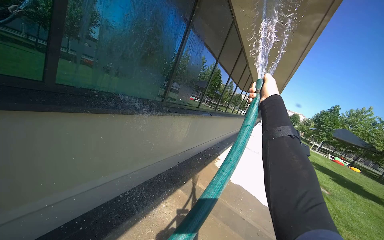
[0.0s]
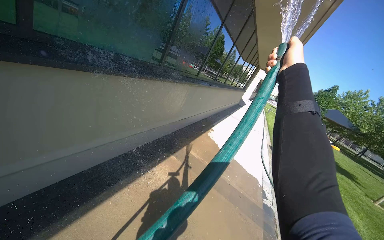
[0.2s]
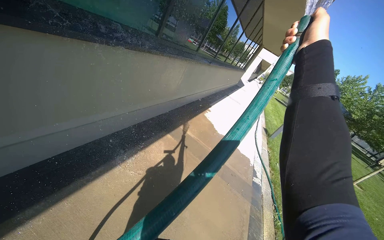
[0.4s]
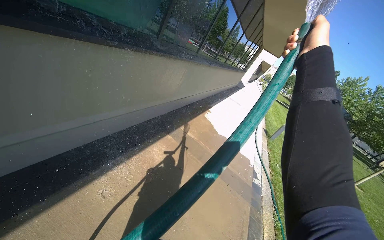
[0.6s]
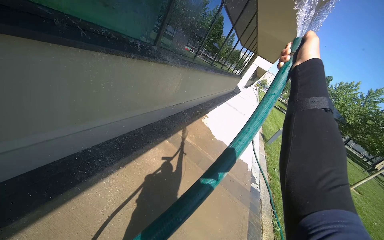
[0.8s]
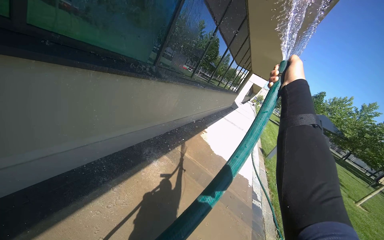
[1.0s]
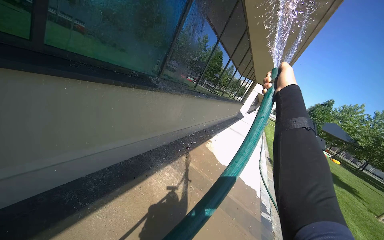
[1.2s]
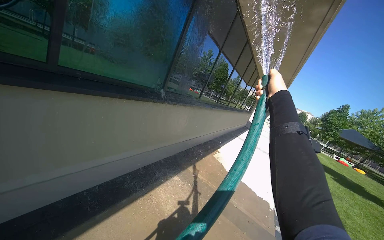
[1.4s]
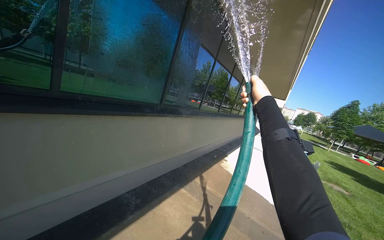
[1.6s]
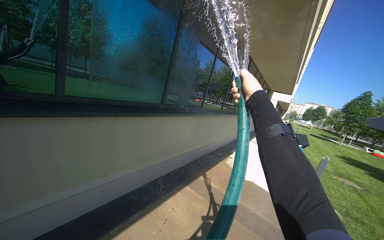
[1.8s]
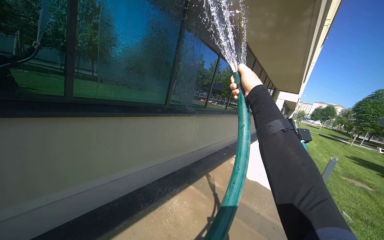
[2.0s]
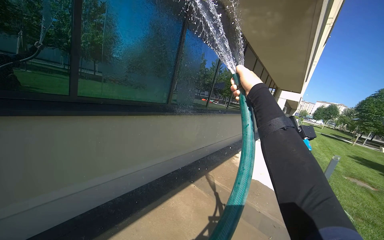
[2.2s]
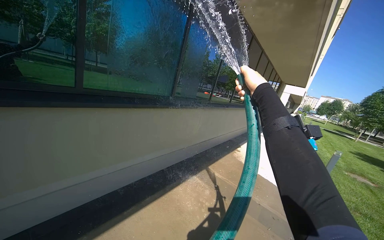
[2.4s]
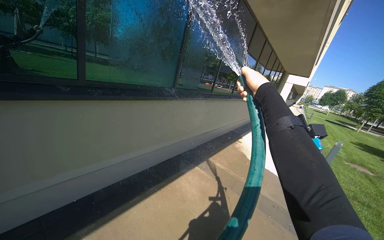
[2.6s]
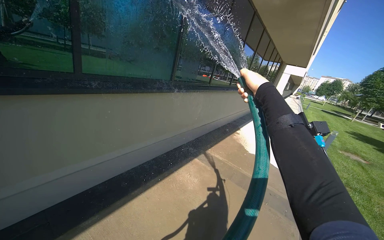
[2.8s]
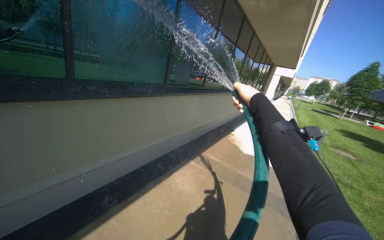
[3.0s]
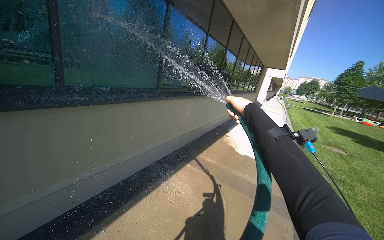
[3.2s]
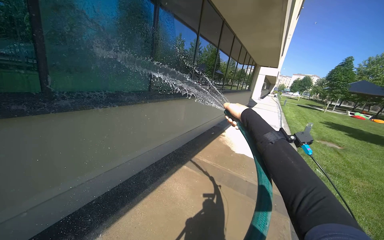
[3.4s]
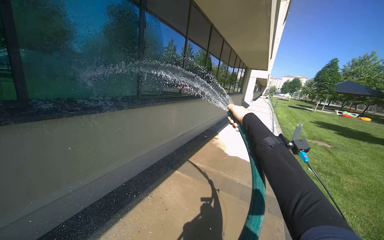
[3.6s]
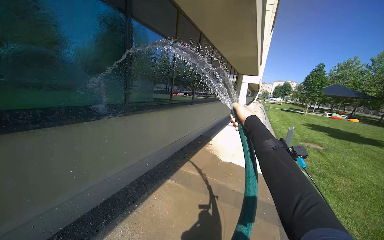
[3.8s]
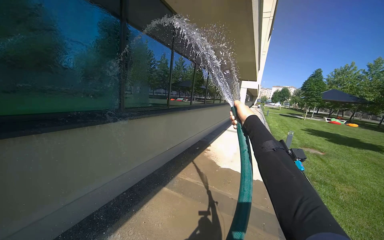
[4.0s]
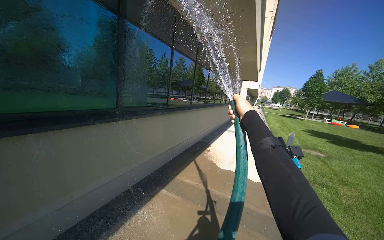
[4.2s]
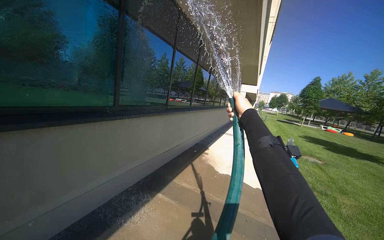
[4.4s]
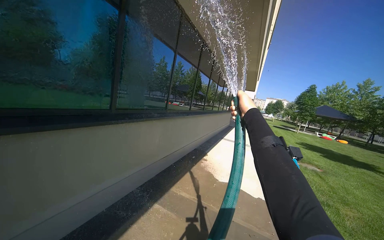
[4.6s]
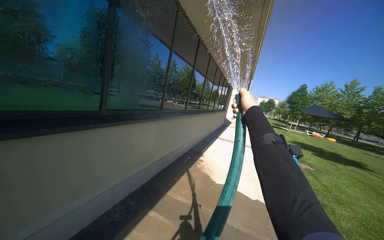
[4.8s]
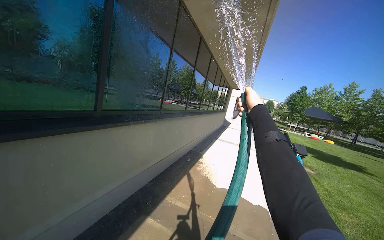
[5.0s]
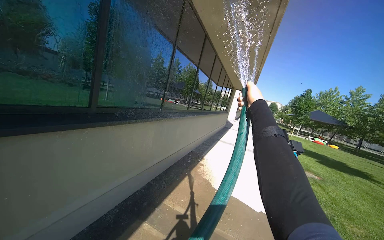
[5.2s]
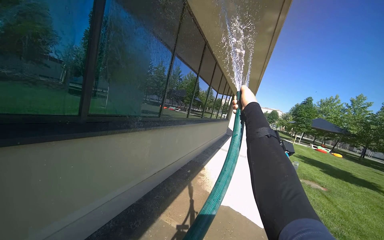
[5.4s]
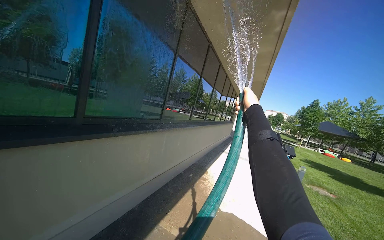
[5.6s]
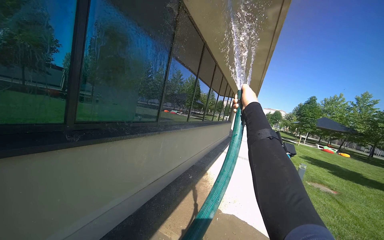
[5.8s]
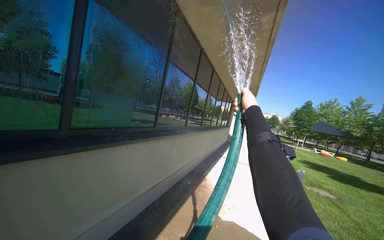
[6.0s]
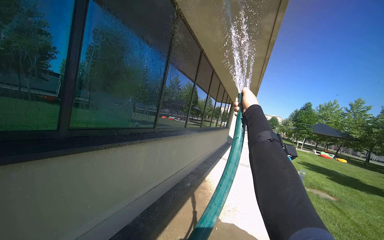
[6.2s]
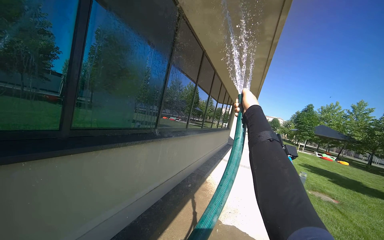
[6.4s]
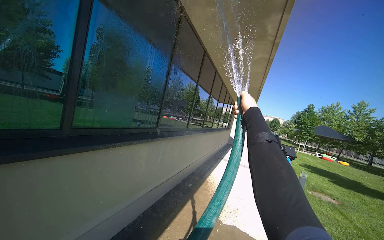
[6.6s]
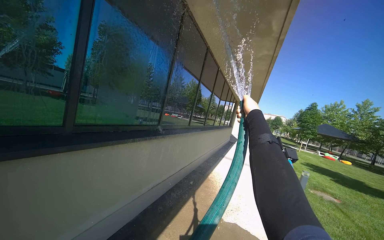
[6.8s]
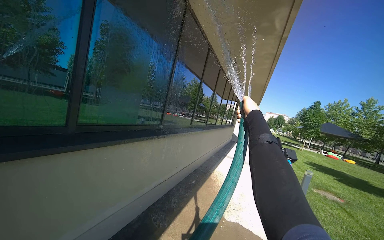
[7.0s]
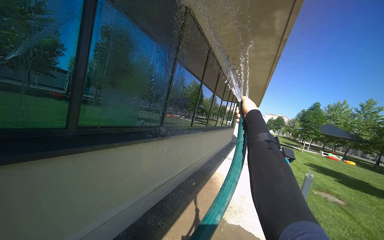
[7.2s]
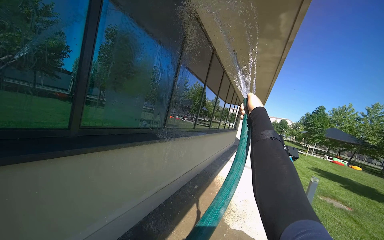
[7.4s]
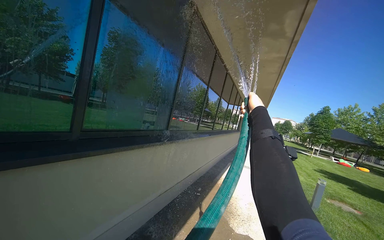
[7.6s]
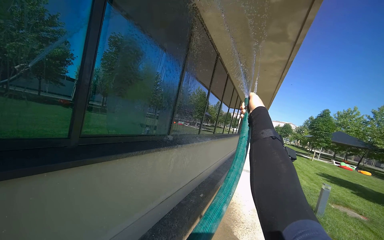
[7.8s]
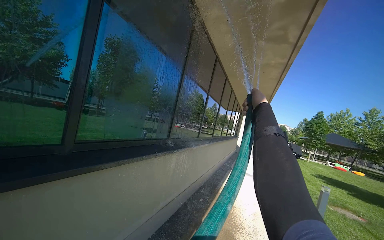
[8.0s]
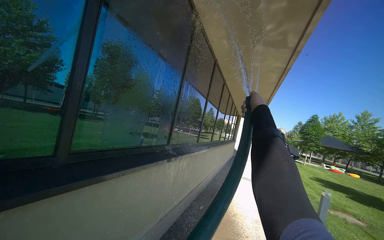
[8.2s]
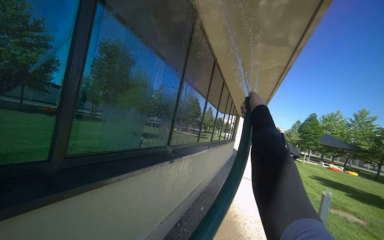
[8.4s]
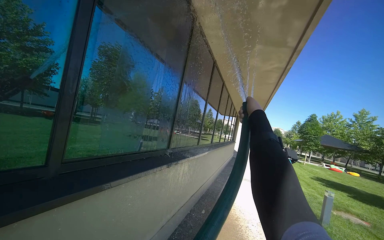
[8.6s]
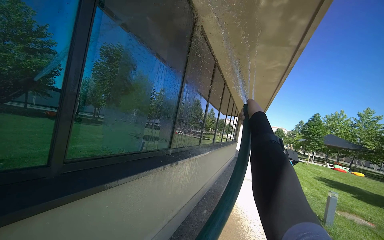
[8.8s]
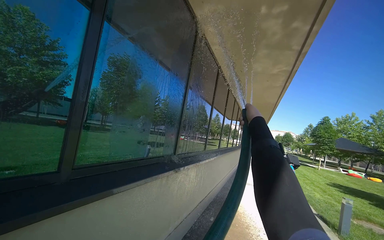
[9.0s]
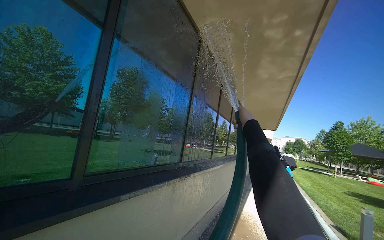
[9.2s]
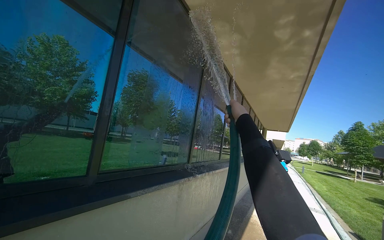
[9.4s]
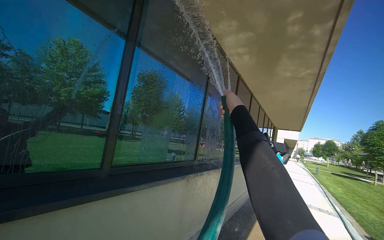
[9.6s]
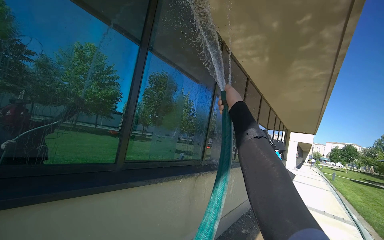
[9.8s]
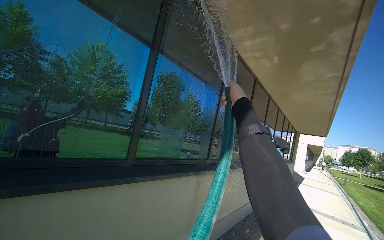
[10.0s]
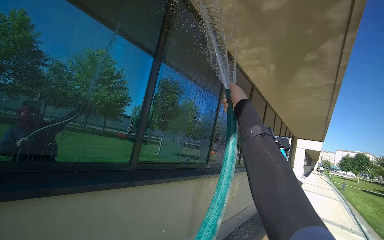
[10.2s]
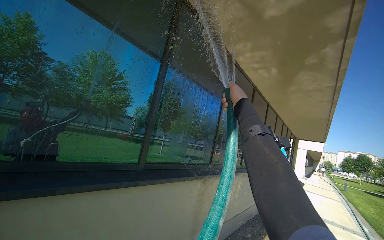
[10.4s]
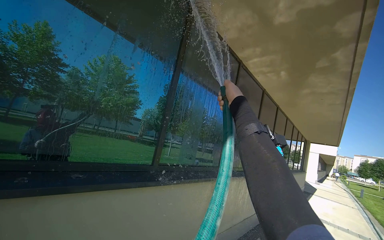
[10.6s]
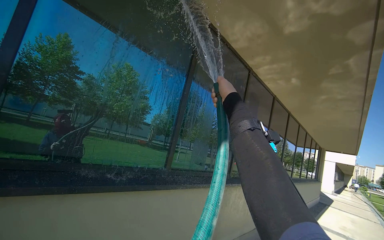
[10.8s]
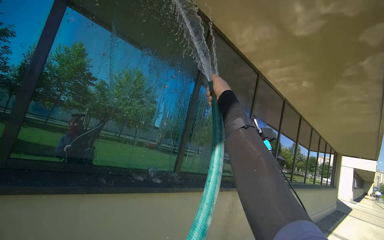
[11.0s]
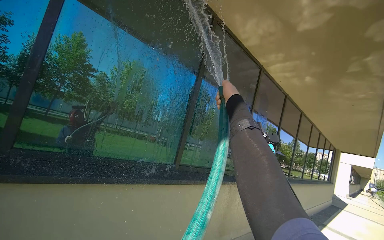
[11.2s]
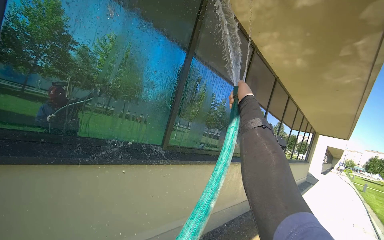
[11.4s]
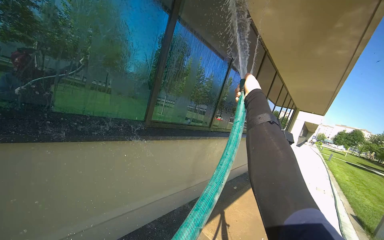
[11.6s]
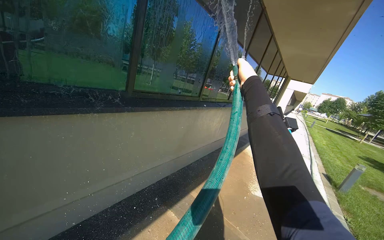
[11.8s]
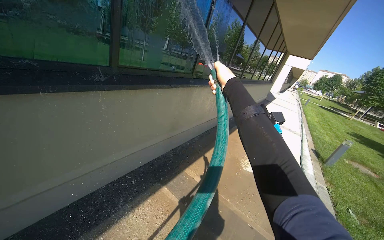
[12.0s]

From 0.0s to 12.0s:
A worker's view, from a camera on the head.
Job: cleaning windows.
The whole recording: Rinsing building windows. The worker rinses the building windows with a water hose.
From 3.0s to 4.4s: The camera is carried some 40 cm.
From 4.4s to 6.0s: The camera is carried about 80 cm.
From 9.0s to 10.4s: The camera travels some 40 cm. The camera is aimed approximately 15 degrees further to the left.
From 10.4s to 12.0s: The view tilts some 35 degrees downward.

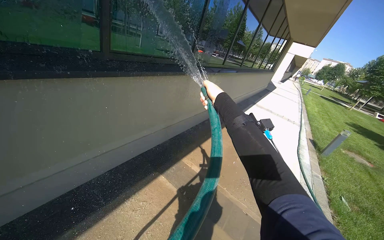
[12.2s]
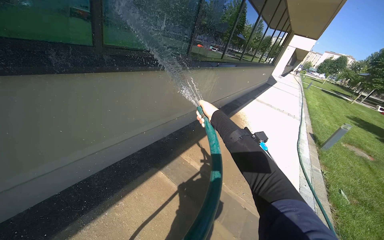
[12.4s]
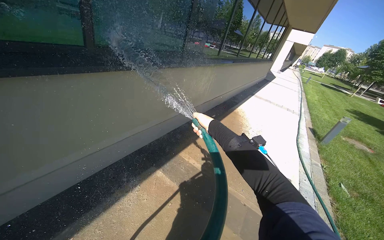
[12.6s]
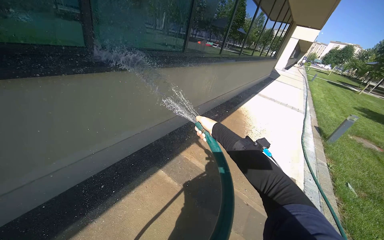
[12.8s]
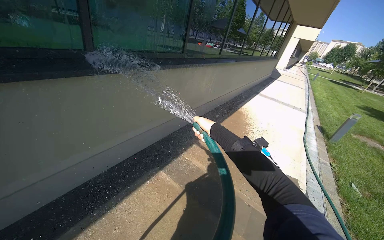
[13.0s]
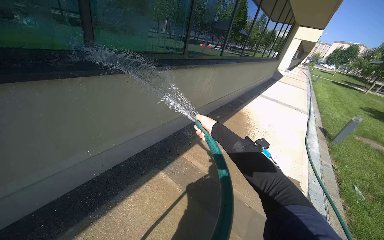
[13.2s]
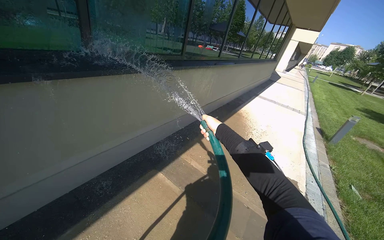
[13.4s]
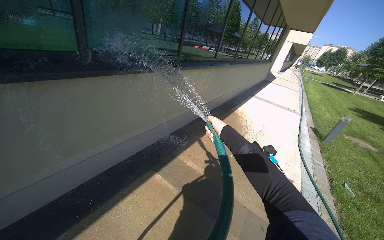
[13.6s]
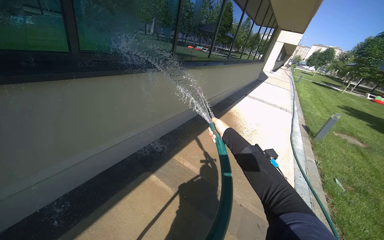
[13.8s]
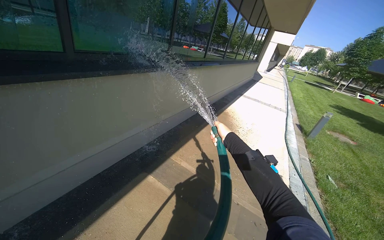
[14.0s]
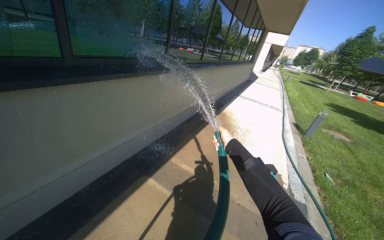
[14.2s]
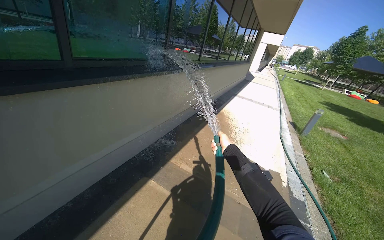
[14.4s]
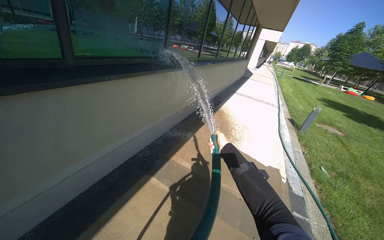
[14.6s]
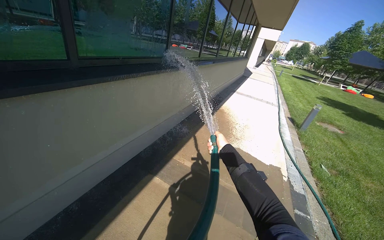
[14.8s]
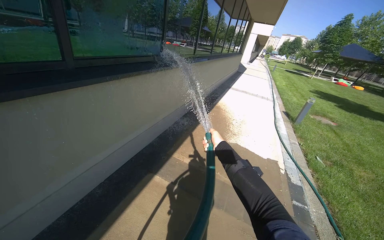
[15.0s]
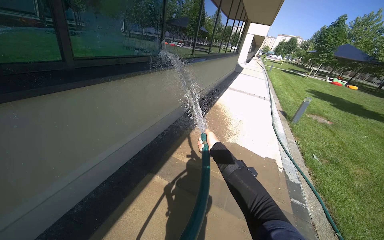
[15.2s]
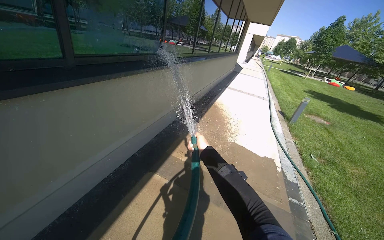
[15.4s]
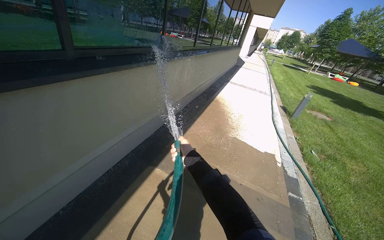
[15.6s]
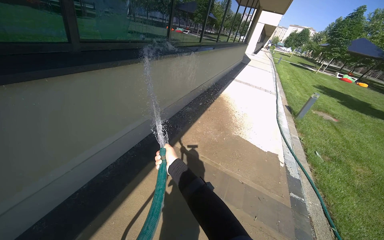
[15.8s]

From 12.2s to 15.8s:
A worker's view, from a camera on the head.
Job: cleaning windows.
The whole recording: Rinsing building windows. The worker rinses the building windows with a water hose.
From 12.2s to 14.0s: The right hand is displaced down the picture by roughly 15 cm.
From 14.0s to 15.8s: The right hand is displaced to the left and down the picture by about 40 cm.

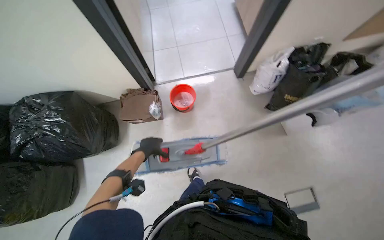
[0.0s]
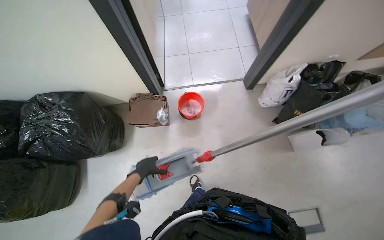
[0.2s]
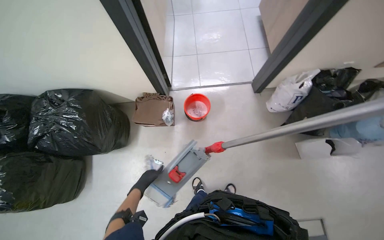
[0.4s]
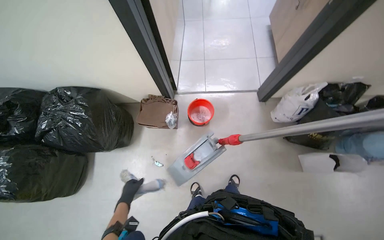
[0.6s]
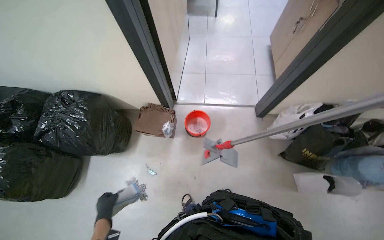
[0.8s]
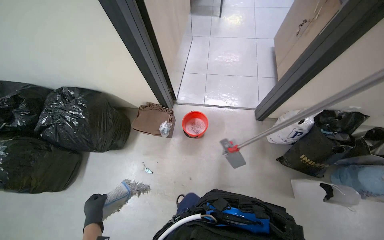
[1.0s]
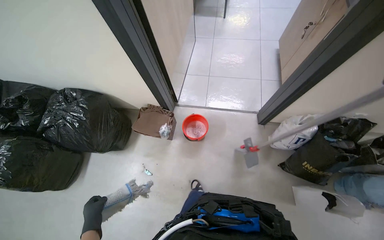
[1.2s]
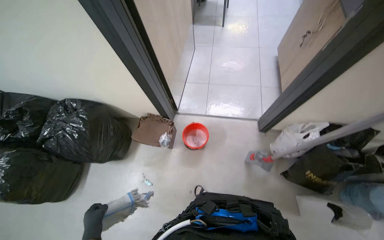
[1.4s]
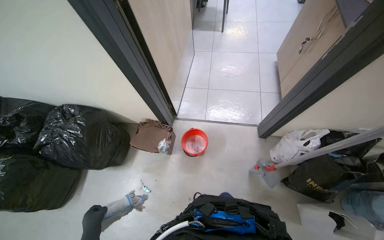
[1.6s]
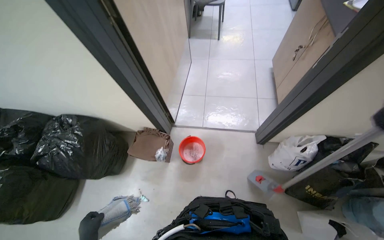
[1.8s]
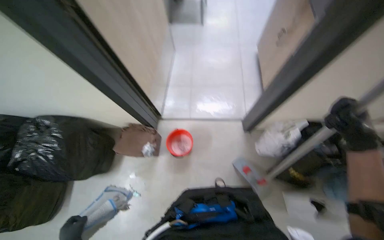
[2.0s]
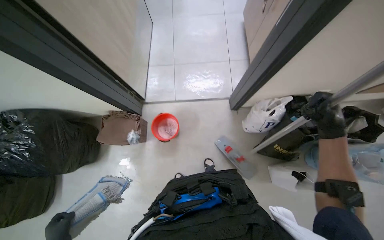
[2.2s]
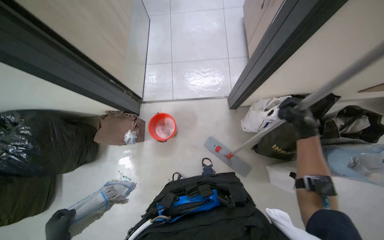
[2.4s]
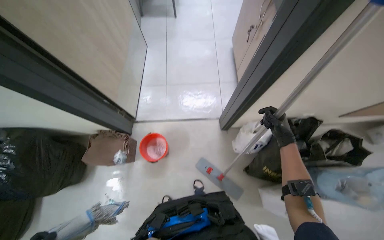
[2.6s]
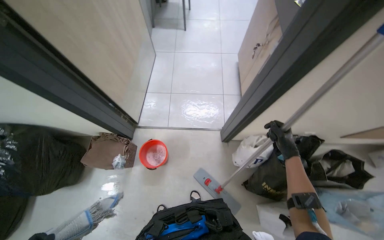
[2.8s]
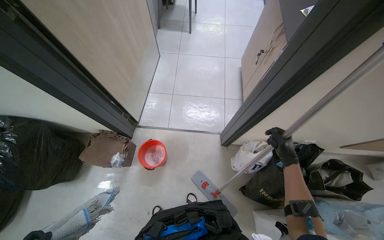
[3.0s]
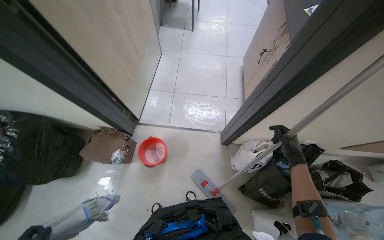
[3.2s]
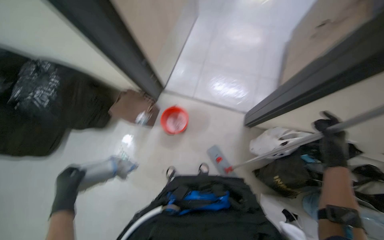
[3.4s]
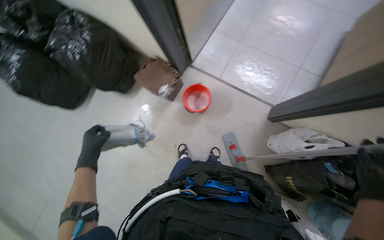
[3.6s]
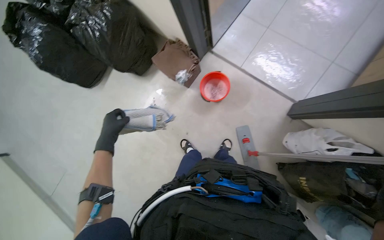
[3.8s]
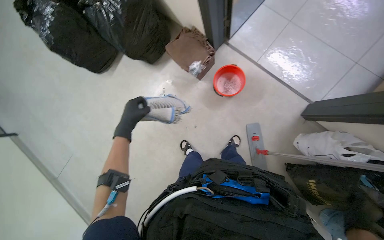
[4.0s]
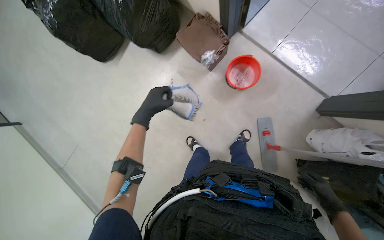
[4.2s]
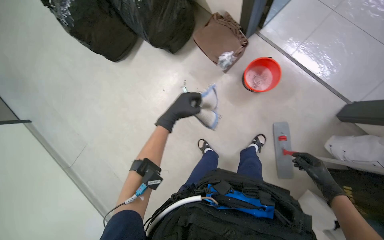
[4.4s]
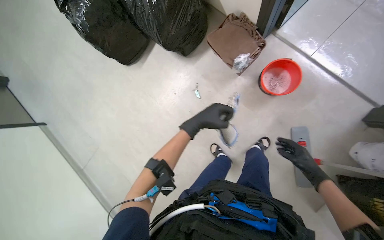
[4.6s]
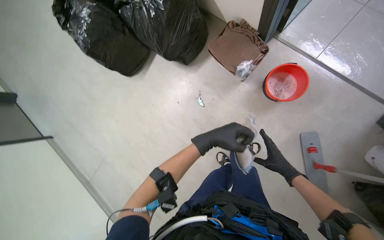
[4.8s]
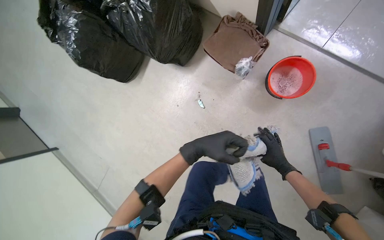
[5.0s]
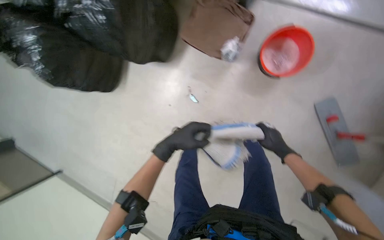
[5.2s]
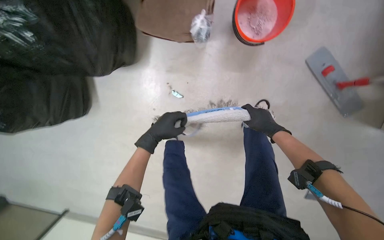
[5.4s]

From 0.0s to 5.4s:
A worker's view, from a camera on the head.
Job: preparing cleaning supplies.
The whole recording: Cleaning mop head. The worker removes and wrings the mop pad in a bucket.
From 0.0s to 1.4s: The left hand travels down the picture by some 10 cm.
From 2.8s to 4.0s: The head rotates approximately 40 degrees to the left. The view tilts roughly 25 degrees downward.
From 4.0s to 5.4s: The right hand moves farther from the camera, to the left and up the picture, about 70 cm.
